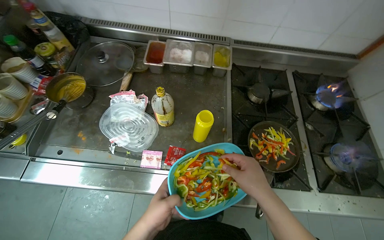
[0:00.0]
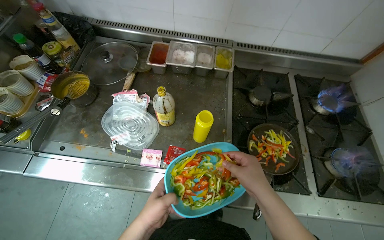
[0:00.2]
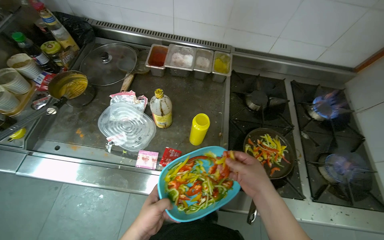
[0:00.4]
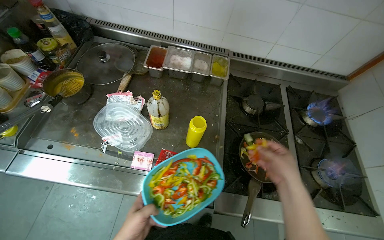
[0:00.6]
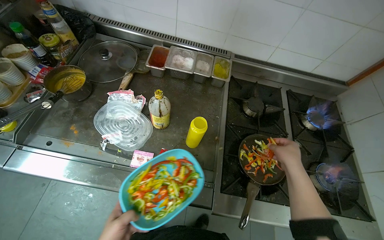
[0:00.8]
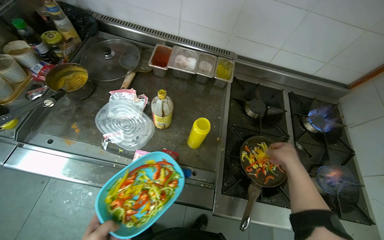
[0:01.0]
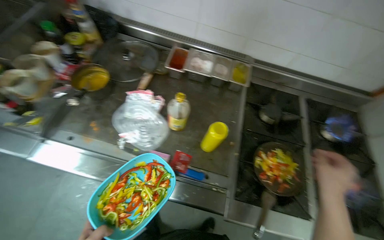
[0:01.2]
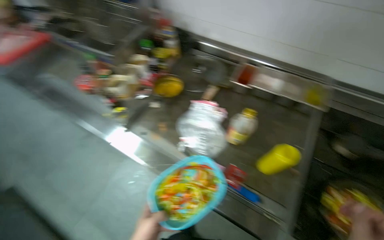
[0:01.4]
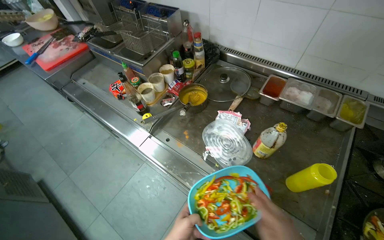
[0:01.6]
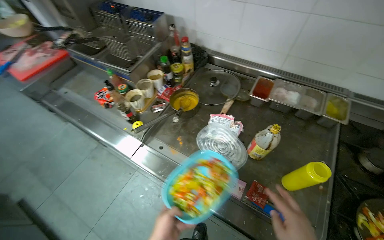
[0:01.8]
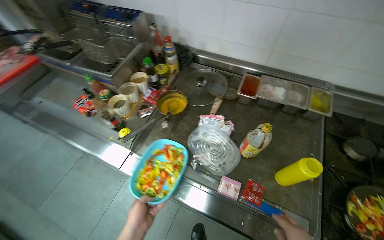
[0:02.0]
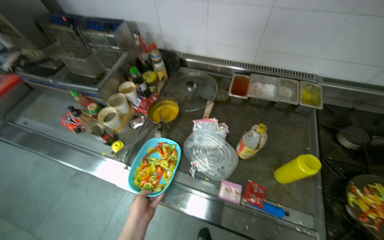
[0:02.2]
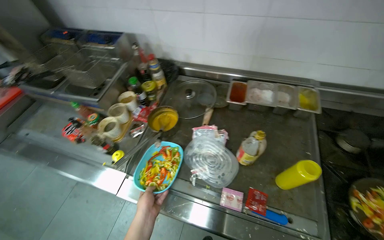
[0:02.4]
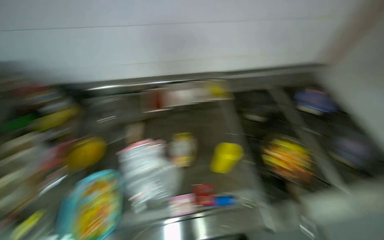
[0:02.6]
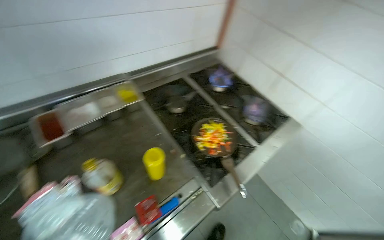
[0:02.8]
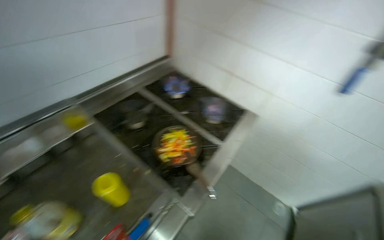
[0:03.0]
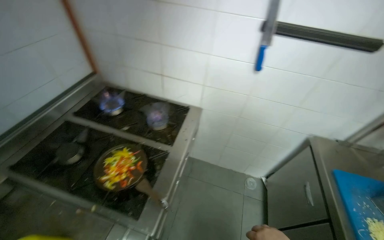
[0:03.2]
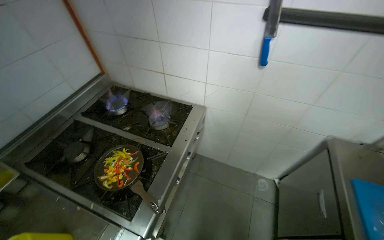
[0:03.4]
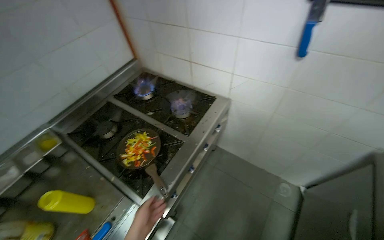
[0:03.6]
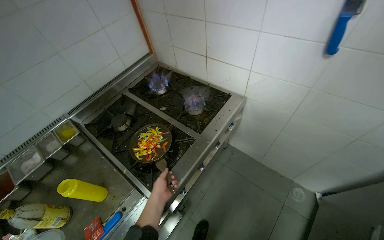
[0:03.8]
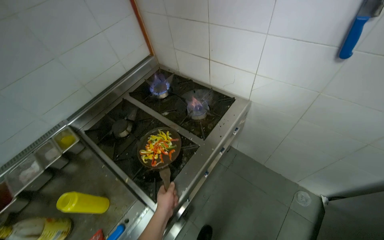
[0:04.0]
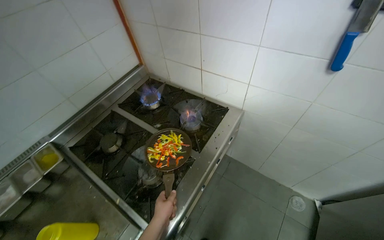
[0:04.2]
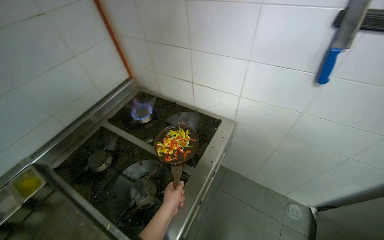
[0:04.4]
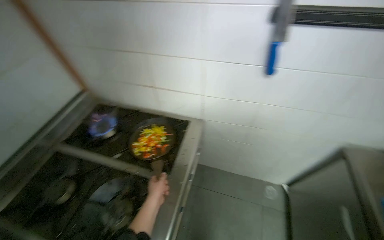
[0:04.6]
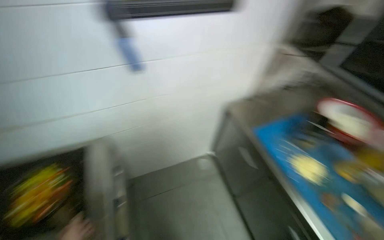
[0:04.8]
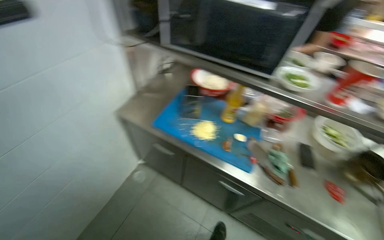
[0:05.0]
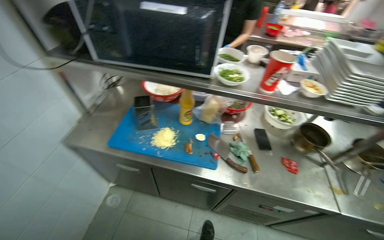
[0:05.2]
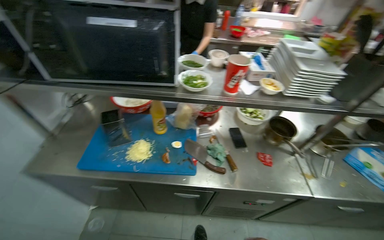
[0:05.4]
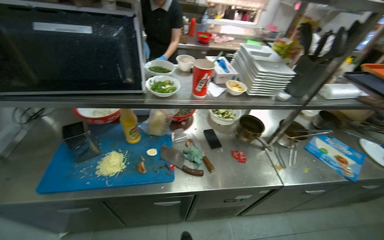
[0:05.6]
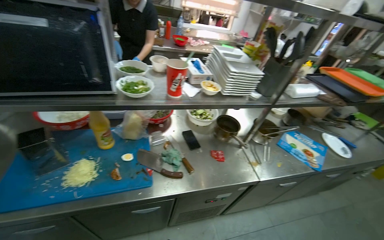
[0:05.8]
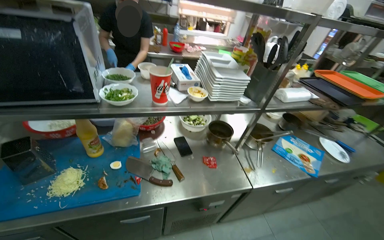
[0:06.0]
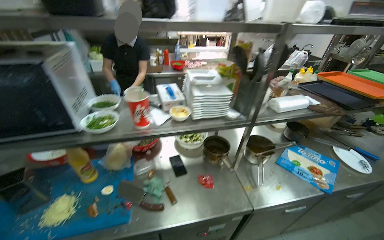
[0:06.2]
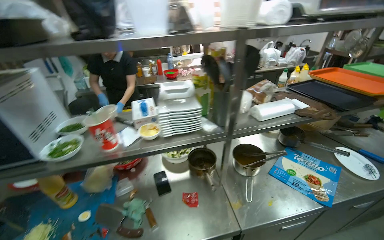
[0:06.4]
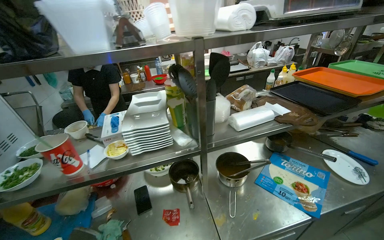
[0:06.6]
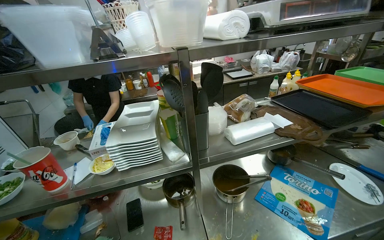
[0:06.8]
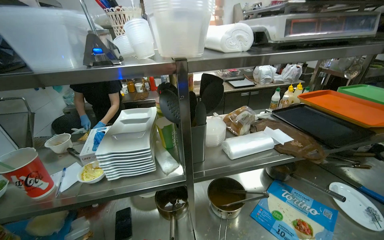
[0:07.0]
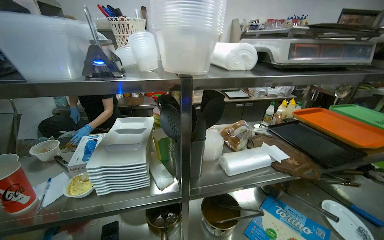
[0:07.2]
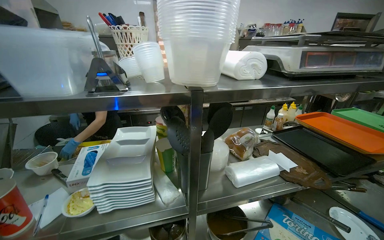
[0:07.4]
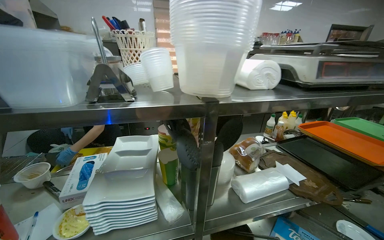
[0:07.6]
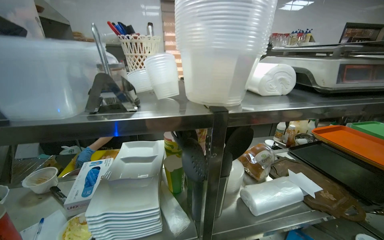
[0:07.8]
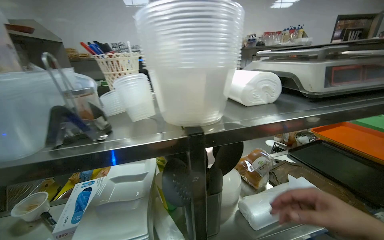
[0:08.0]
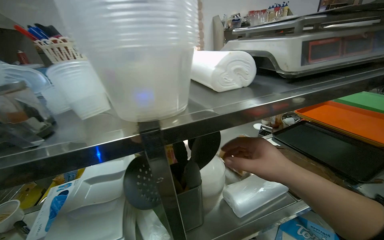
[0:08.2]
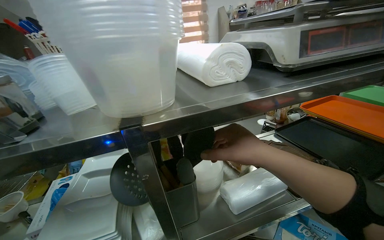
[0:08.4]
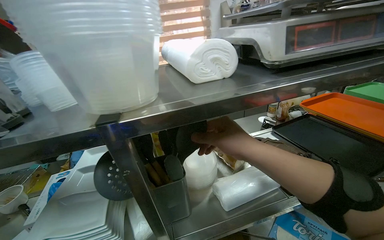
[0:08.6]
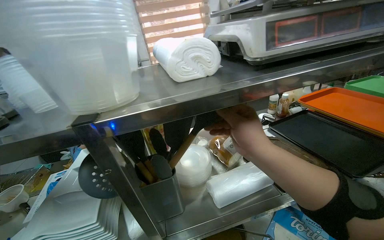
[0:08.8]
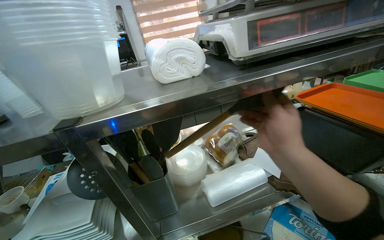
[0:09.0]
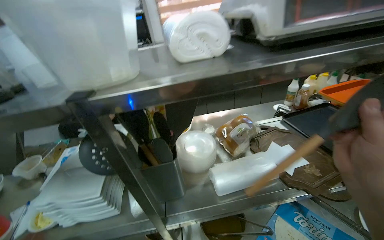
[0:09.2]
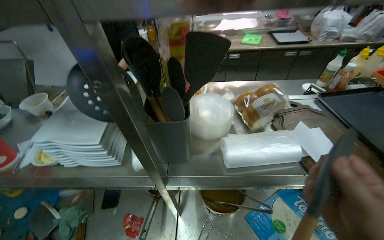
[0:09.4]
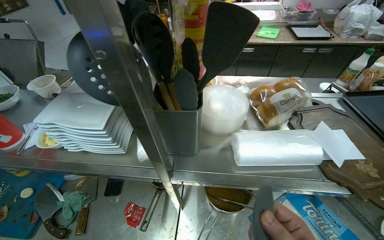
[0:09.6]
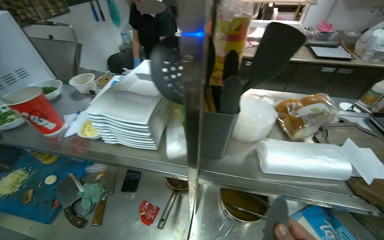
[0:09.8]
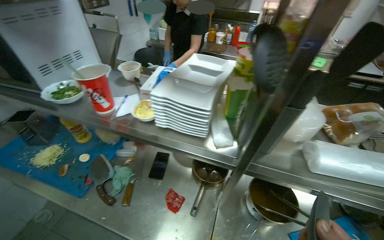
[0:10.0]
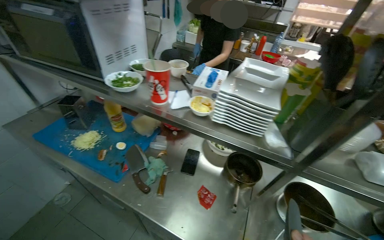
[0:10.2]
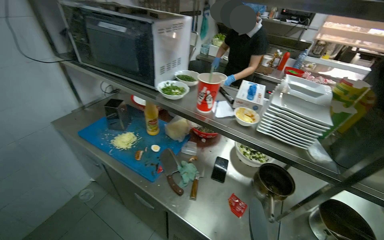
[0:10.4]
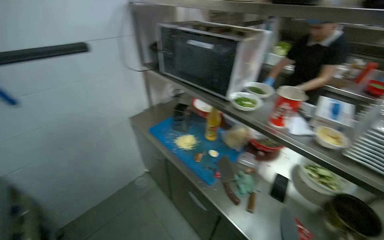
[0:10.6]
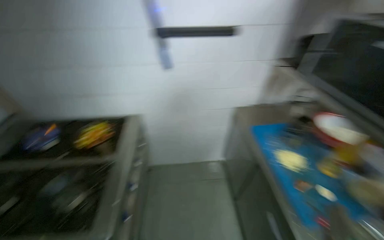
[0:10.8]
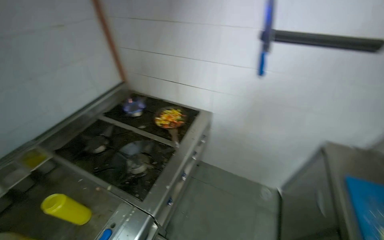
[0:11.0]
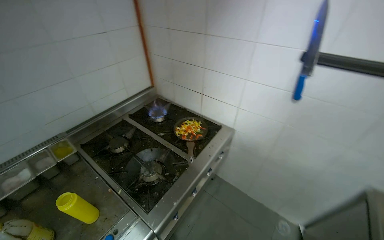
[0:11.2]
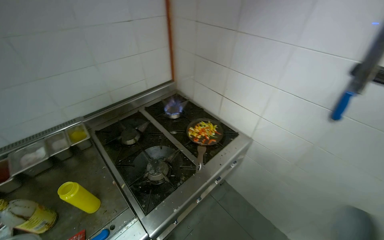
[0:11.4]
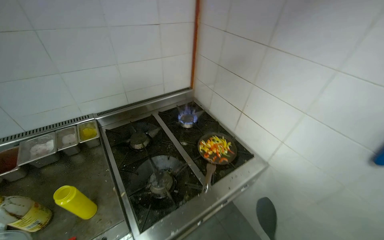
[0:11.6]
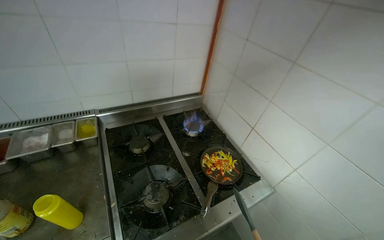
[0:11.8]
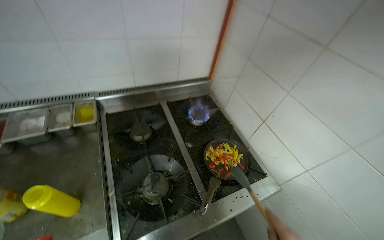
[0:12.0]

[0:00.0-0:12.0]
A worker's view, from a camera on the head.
Job: cooking food.
The whole recording: Cooking vegetables in pan. The worker adds sliced vegetables to a pan, stirs them, and seasons them on the stove.
0:00.0 to 0:01.6: The head rotates roughly 30 degrees to the left.
0:01.6 to 0:03.0: The head turns to the right by some 90 degrees.
0:04.4 to 0:06.0: The head travels about 50 cm. The head turns to the right by approximately 115 degrees.
0:06.0 to 0:07.6: The camera is carried about 50 cm. The view tips upward by roughly 15 degrees.
0:09.0 to 0:10.4: The head travels about 50 cm. The head rotates some 45 degrees to the left.
0:10.4 to 0:12.0: The wearer moves some 70 cm. The head turns to the left by roughly 100 degrees.

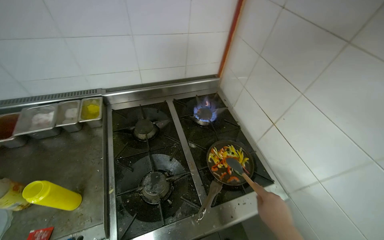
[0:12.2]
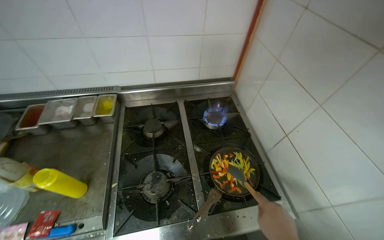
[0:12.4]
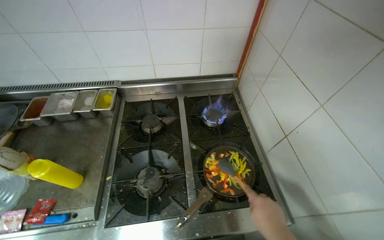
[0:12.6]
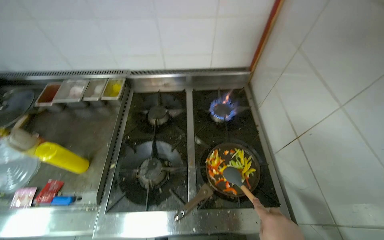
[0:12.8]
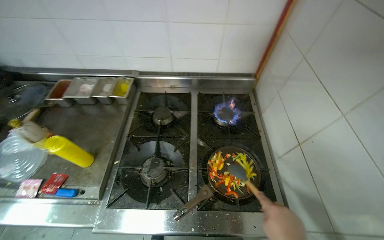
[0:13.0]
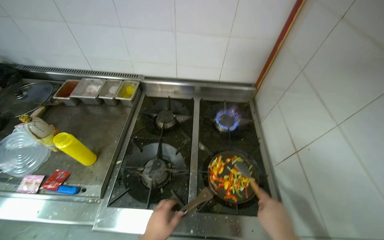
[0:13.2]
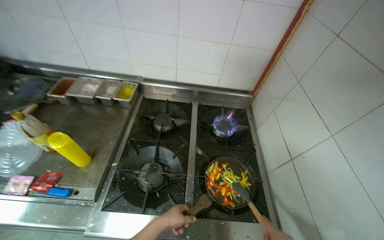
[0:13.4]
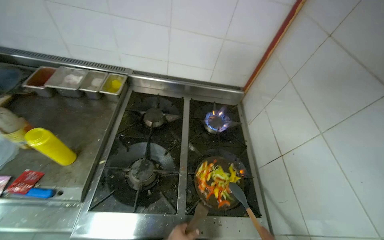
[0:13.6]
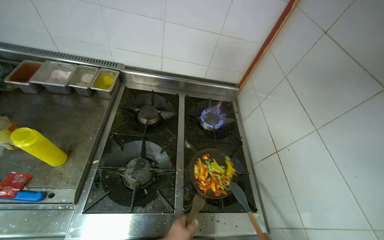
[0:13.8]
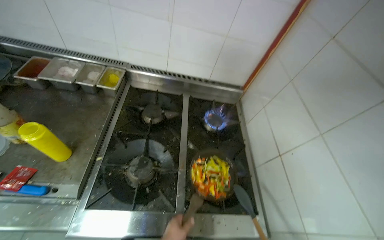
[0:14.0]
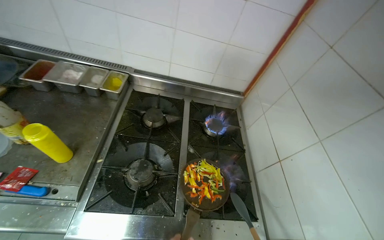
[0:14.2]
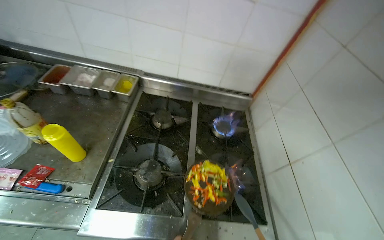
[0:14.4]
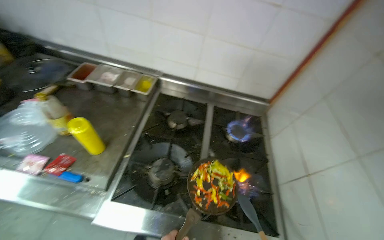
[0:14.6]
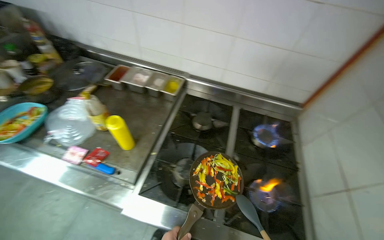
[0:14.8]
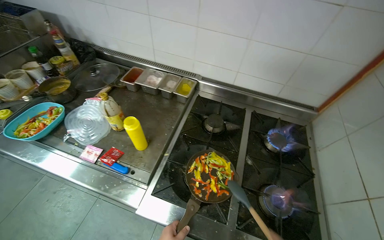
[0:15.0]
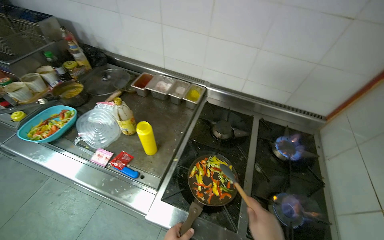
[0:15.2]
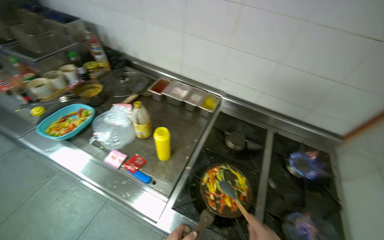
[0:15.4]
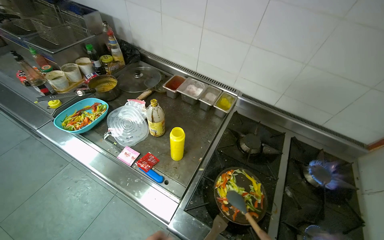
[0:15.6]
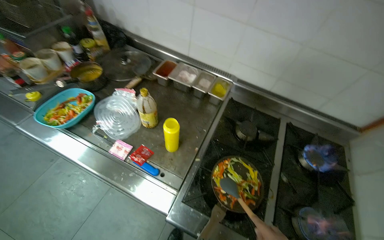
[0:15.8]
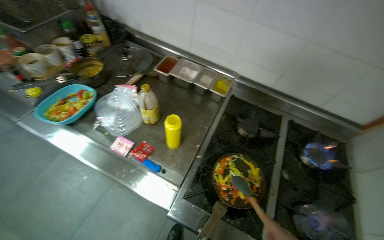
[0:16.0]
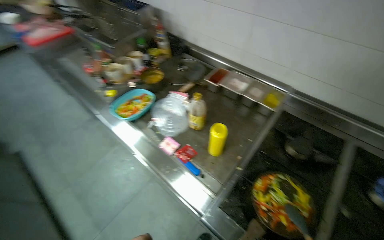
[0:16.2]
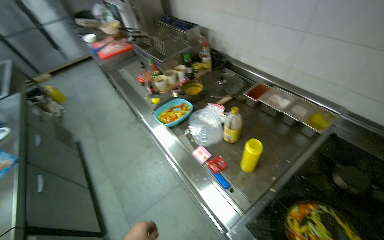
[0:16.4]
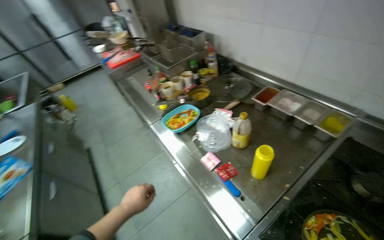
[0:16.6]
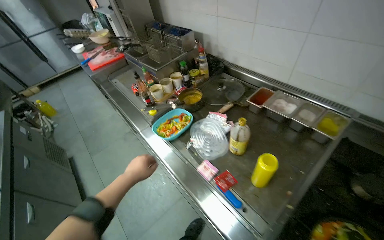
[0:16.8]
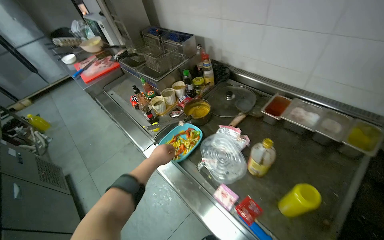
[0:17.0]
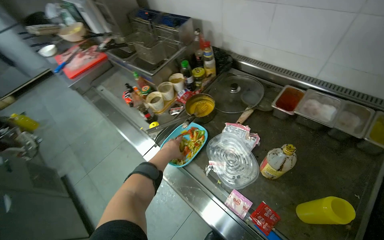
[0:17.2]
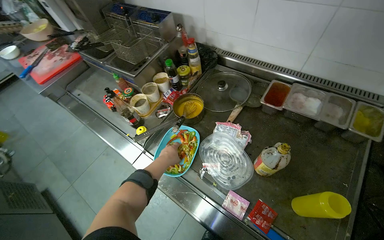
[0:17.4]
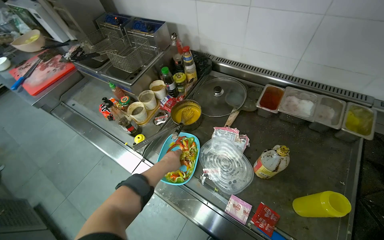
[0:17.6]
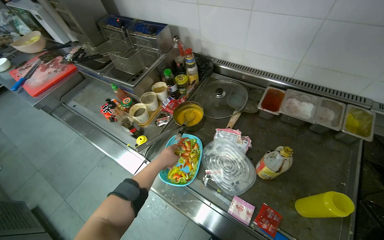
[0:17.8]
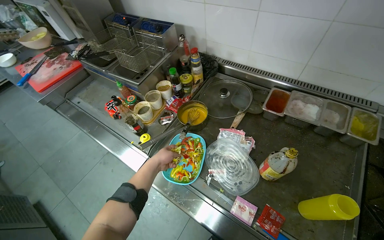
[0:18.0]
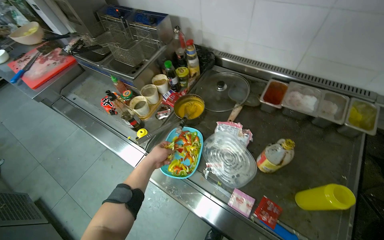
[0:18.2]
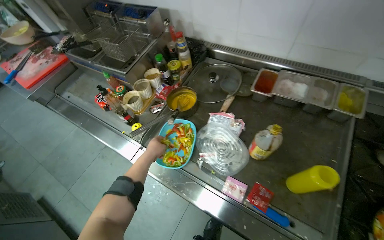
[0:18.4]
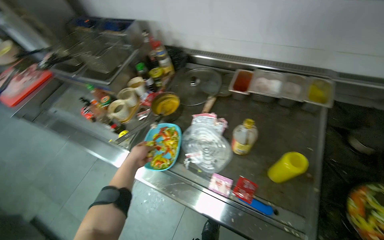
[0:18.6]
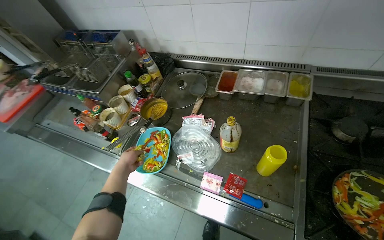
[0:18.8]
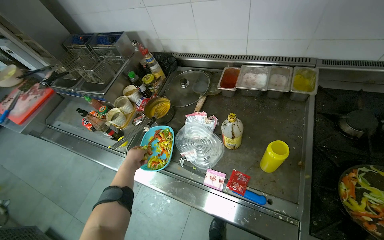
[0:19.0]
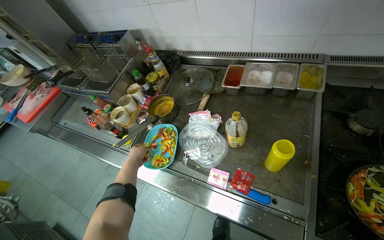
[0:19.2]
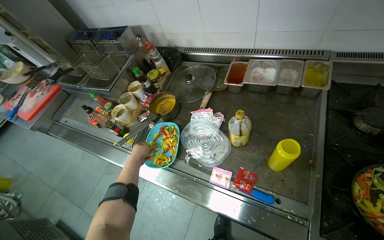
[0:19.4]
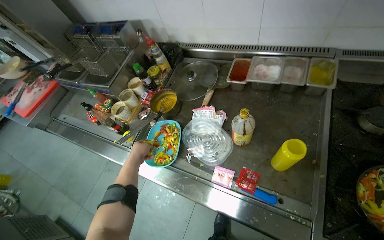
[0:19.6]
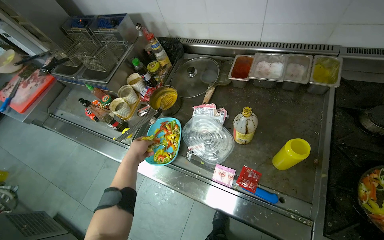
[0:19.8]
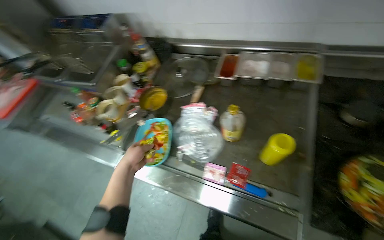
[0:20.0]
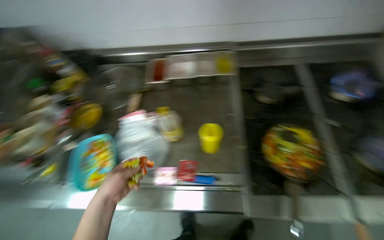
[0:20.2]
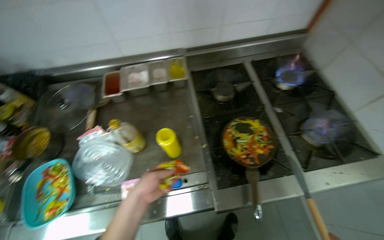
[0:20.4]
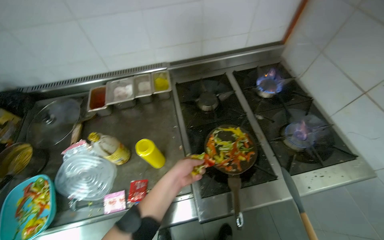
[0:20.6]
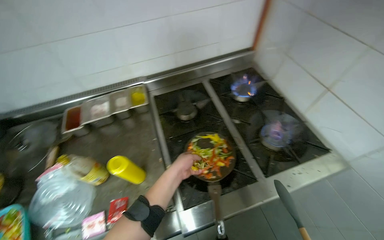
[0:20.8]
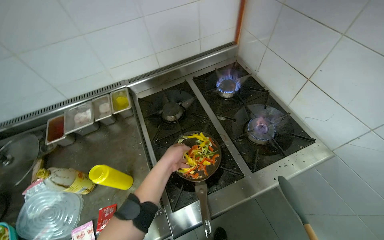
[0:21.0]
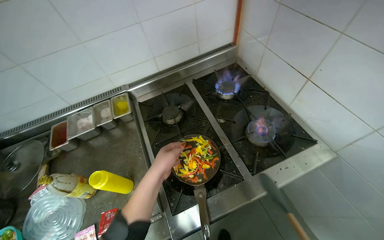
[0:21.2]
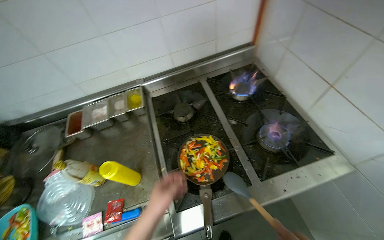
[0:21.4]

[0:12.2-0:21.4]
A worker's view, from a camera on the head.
Job: cooking food.
The whole recording: Cooking vegetables in pan. The worker adds sliced vegetables to a pan, stirs them, and seasons them on the stove.
0:13.8 to 0:15.2: The wearer looks roughly 20 degrees further to the left.
0:15.2 to 0:16.8: The head rotates roughly 30 degrees to the left.
0:16.8 to 0:18.4: The left hand heads up the picture, covering about 25 cm.
0:19.8 to 0:21.4: The head travels some 2.5 m.
